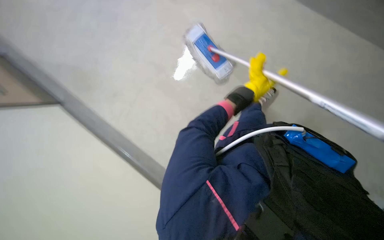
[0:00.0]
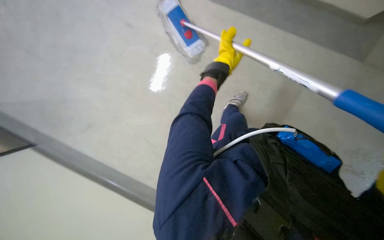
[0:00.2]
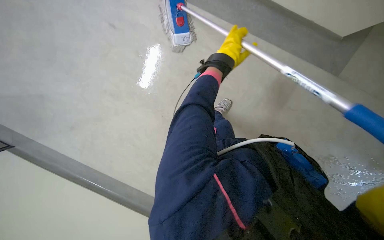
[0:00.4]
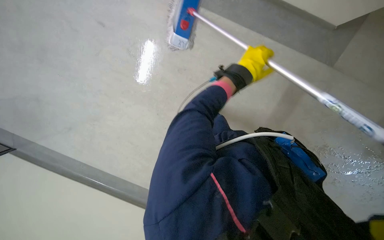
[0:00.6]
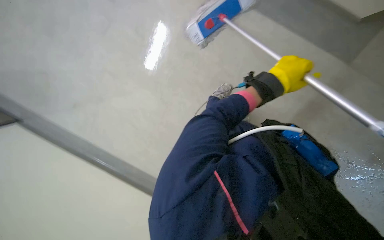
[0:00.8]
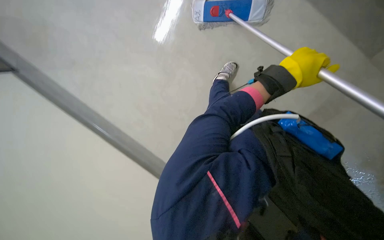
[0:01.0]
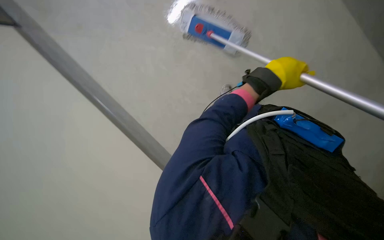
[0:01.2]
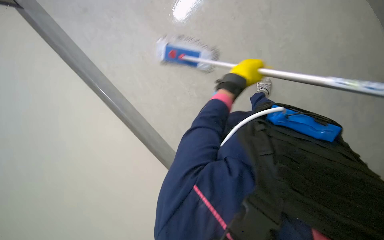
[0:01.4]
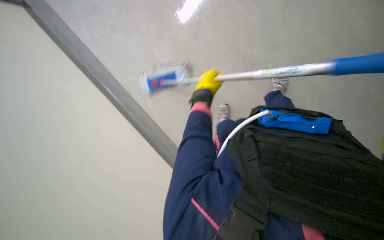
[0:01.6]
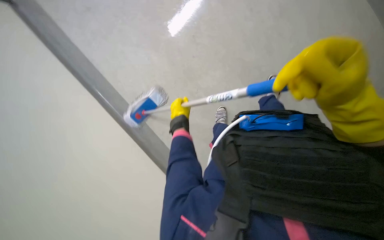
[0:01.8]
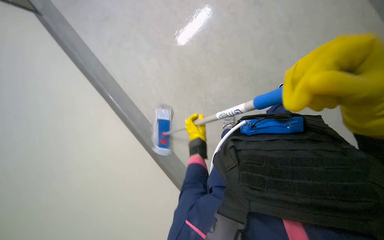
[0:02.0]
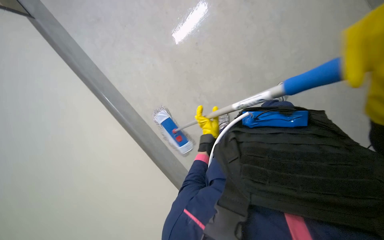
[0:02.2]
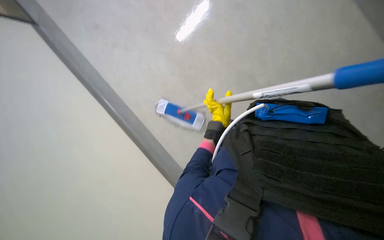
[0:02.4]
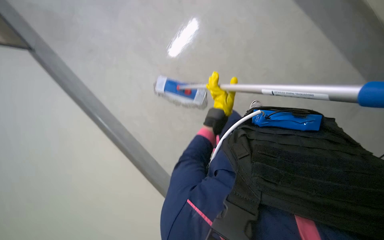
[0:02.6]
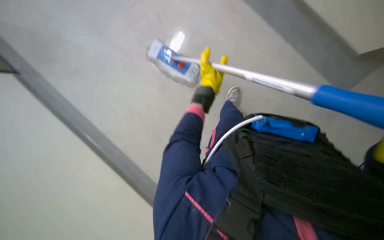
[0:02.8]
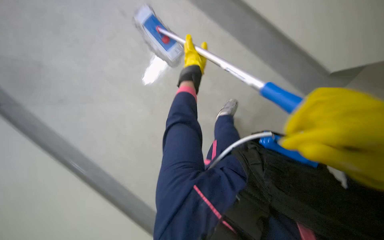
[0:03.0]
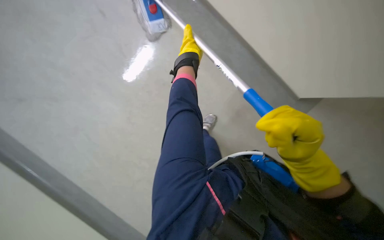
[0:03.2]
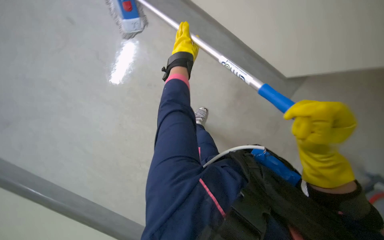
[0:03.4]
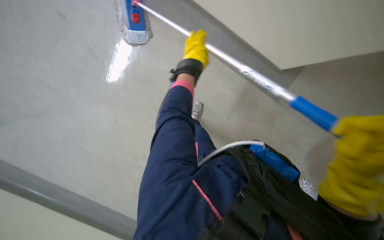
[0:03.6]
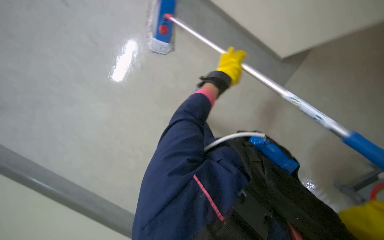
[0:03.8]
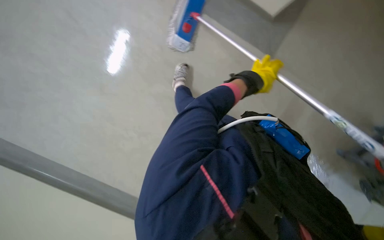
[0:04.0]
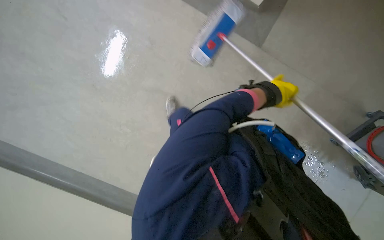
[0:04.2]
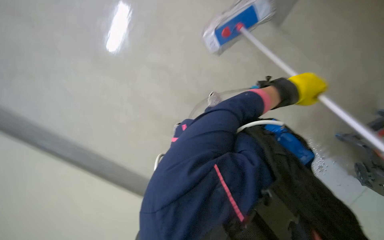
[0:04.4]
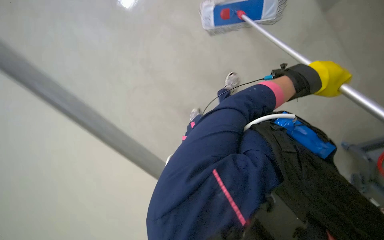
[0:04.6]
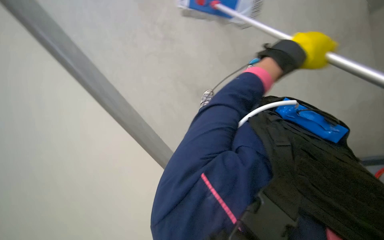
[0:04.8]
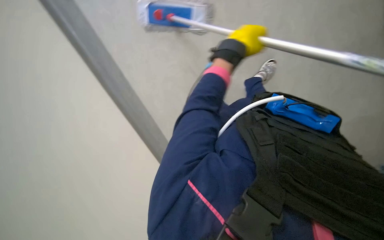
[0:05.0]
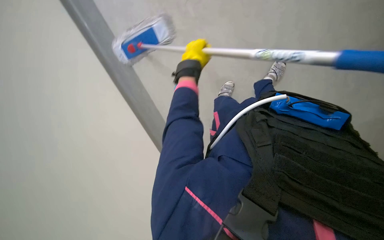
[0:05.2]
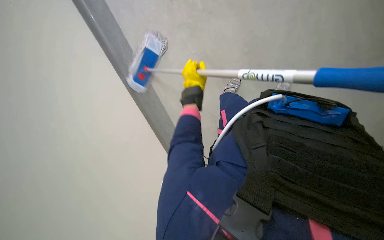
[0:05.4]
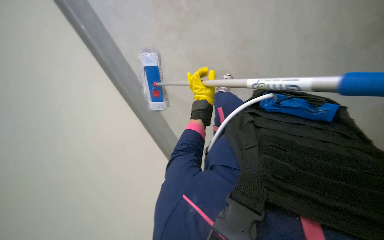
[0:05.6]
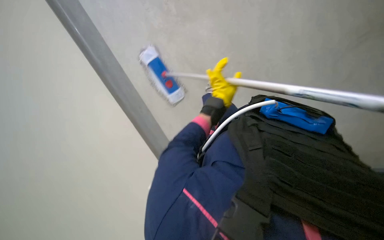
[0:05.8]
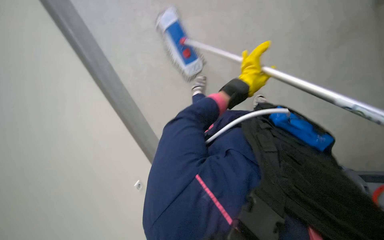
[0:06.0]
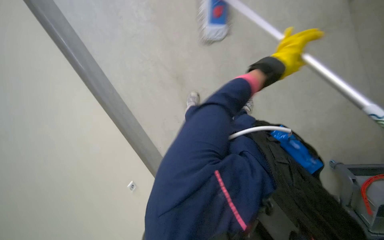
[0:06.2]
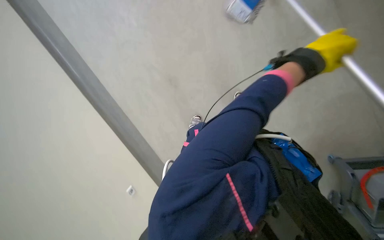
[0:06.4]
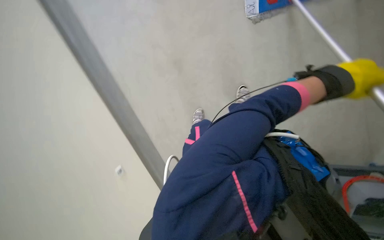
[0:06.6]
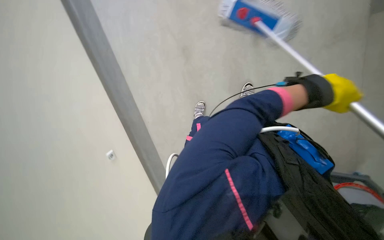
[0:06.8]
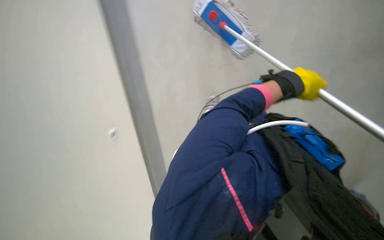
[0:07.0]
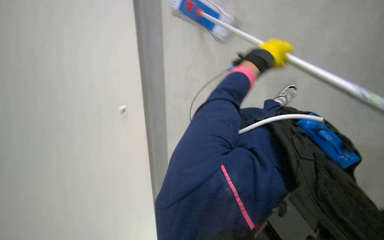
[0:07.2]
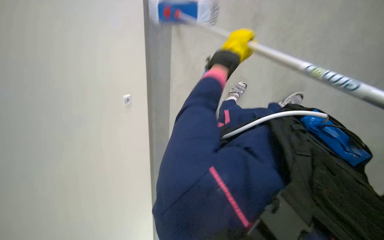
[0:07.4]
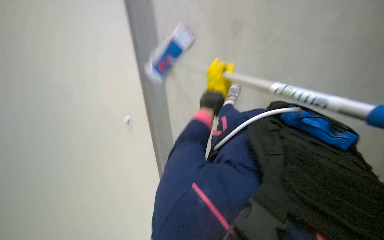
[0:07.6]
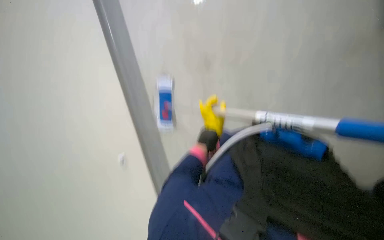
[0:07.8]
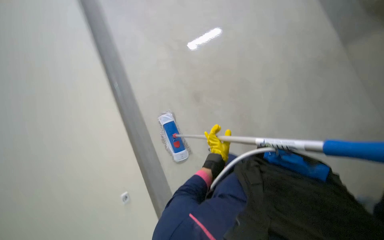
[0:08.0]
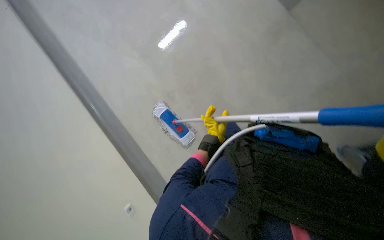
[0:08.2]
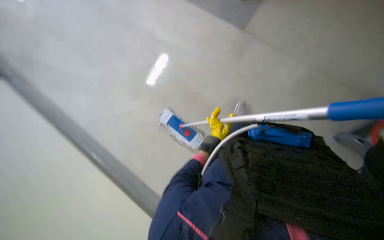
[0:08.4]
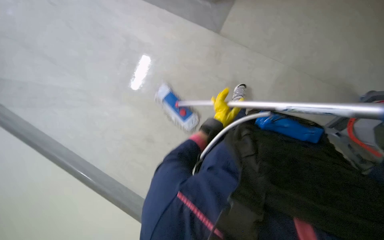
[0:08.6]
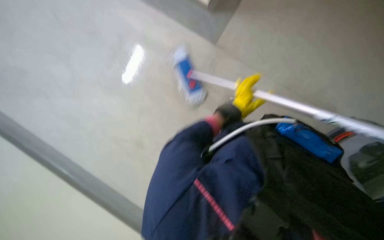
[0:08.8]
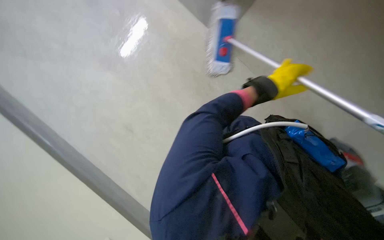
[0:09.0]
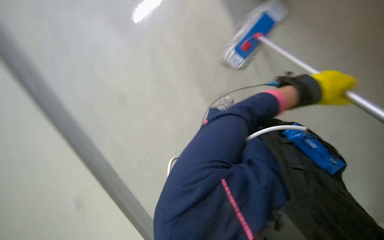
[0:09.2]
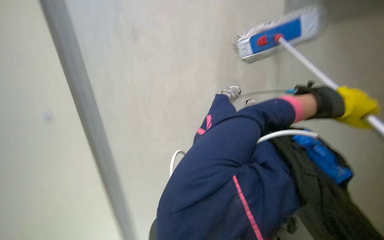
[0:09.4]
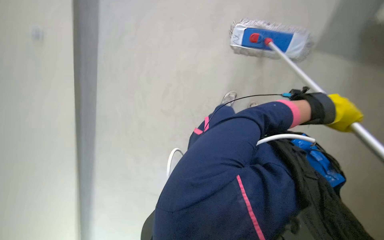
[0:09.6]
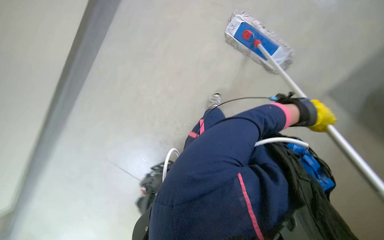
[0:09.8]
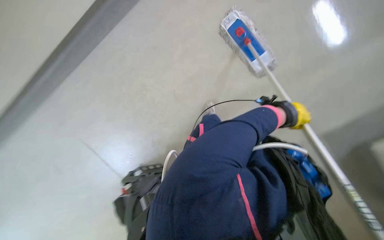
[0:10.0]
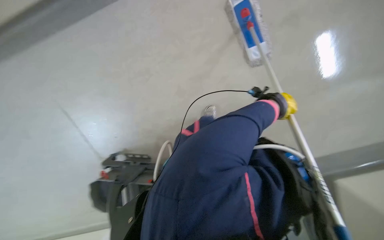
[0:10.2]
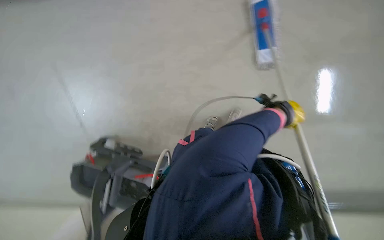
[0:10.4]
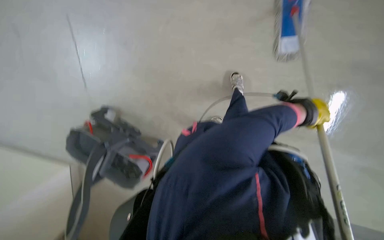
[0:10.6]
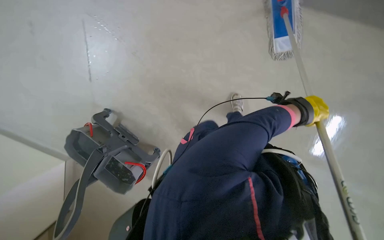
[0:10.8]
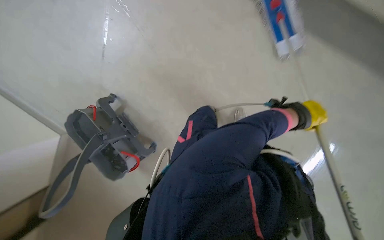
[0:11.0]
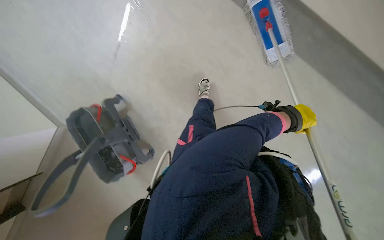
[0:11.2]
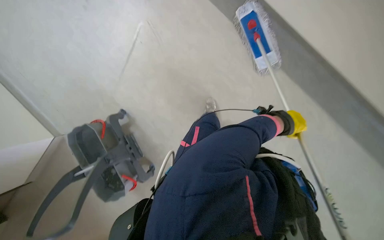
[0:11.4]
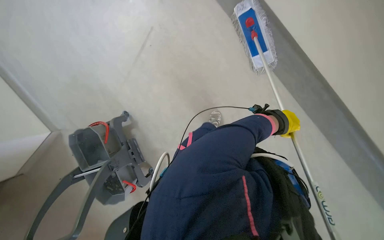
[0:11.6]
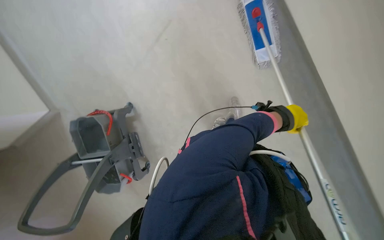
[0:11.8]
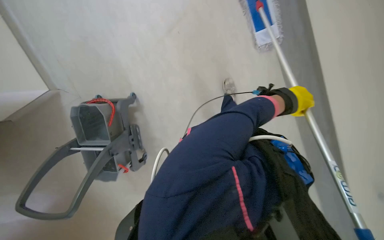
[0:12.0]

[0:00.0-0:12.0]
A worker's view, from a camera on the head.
Job: wiping surfaces.
The whole recording: Mopping the floor. The worker washes the mop then mops the floor with a flat mop.
0:00.0 to 0:01.6: The camera pitches upward, by some 10 degrees. The left hand shifts approximately 20 cm to the left and nearer to the camera.
0:01.6 to 0:03.0: The left hand moves up the picture and farther from the camera, roughly 20 cm.
0:03.0 to 0:04.4: The left hand is displaced to the right and down the picture by about 35 cm.
0:04.4 to 0:06.0: The left hand is displaced to the left by approximately 10 cm.
0:06.0 to 0:07.6: The left hand moves some 25 cm to the right and comes back.
0:09.0 to 0:10.4: The view pans to the right by about 25 degrees.

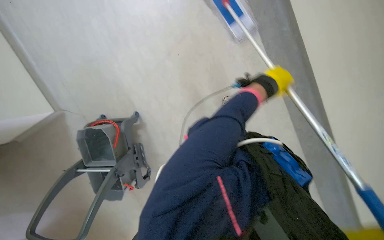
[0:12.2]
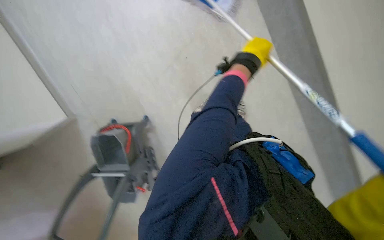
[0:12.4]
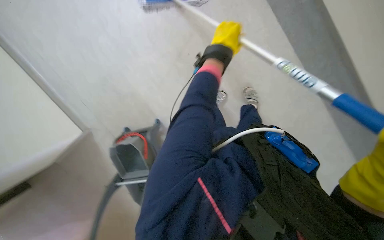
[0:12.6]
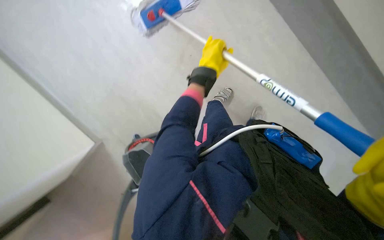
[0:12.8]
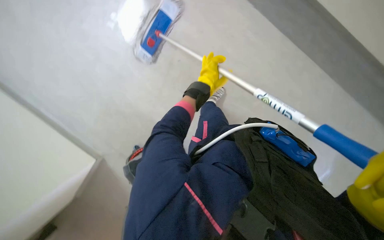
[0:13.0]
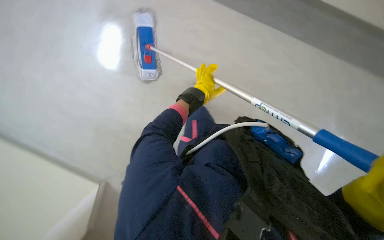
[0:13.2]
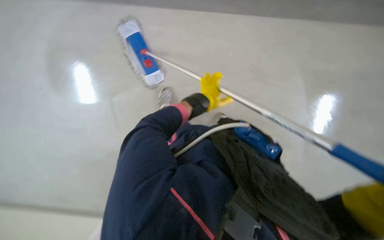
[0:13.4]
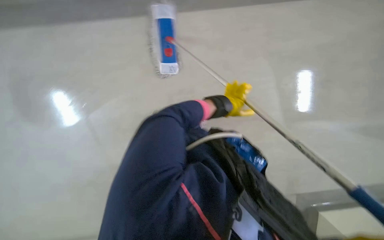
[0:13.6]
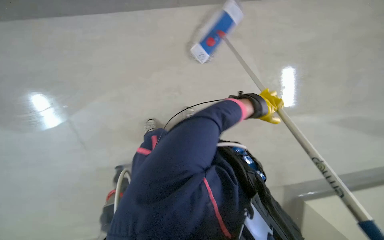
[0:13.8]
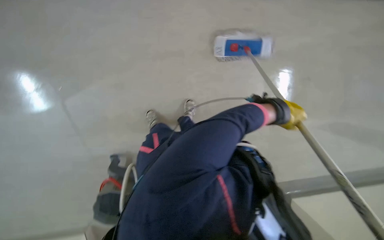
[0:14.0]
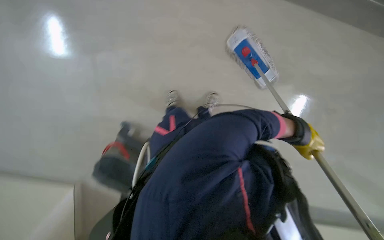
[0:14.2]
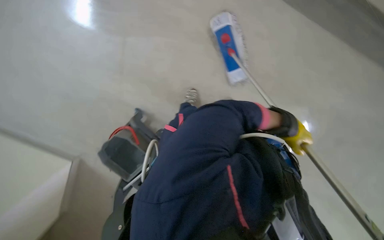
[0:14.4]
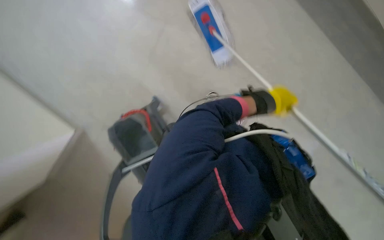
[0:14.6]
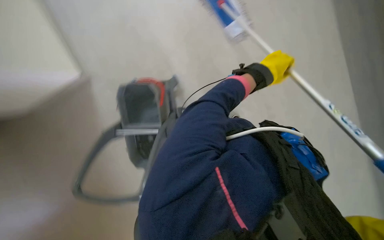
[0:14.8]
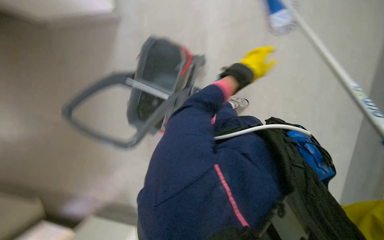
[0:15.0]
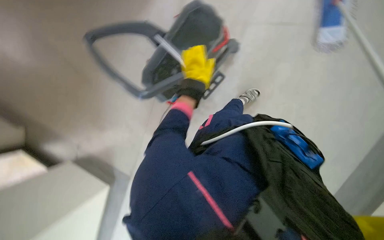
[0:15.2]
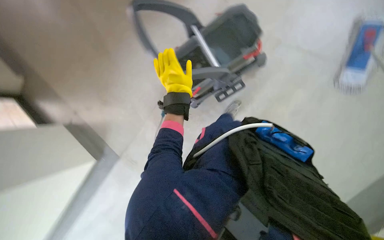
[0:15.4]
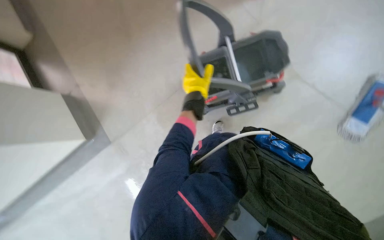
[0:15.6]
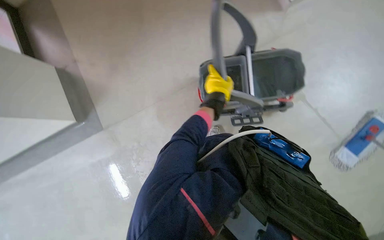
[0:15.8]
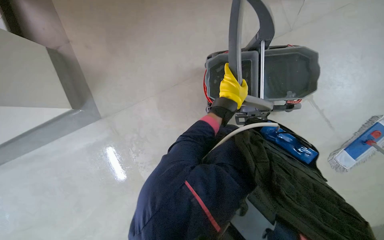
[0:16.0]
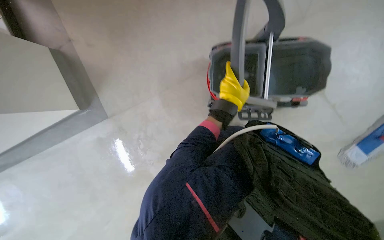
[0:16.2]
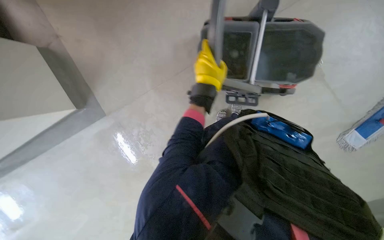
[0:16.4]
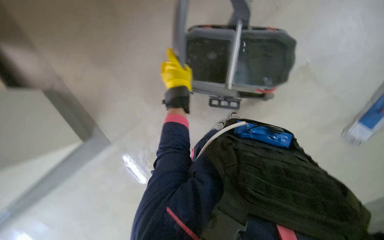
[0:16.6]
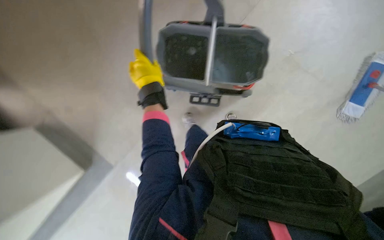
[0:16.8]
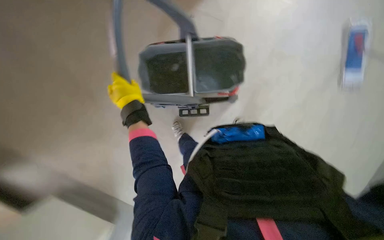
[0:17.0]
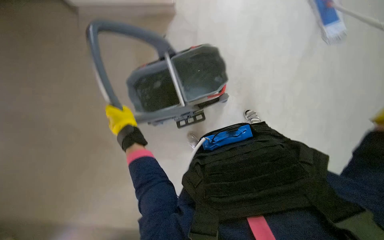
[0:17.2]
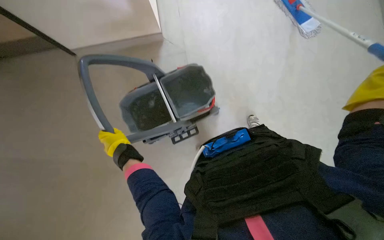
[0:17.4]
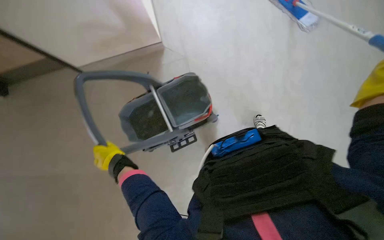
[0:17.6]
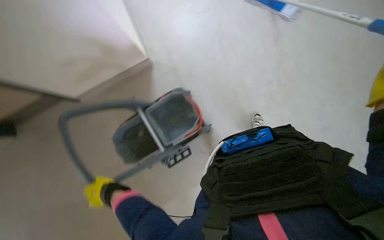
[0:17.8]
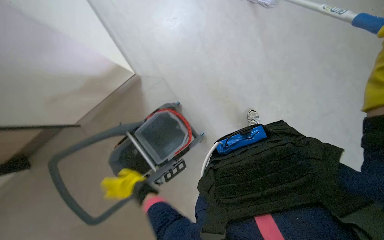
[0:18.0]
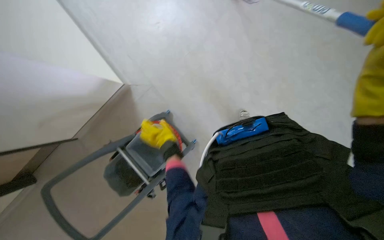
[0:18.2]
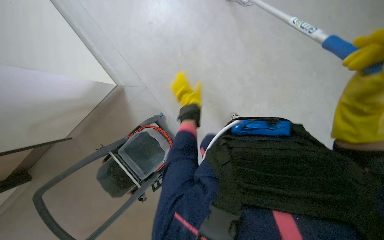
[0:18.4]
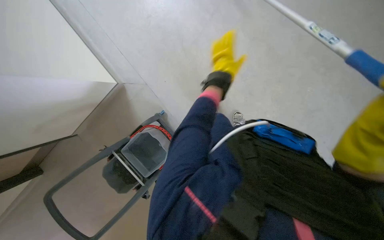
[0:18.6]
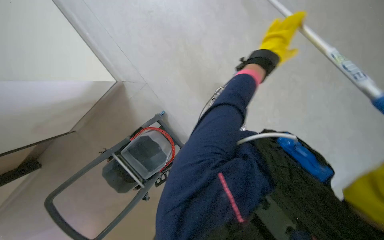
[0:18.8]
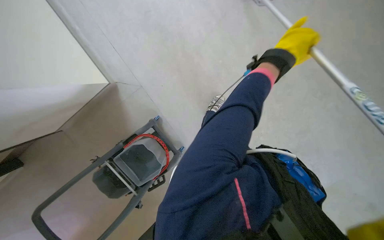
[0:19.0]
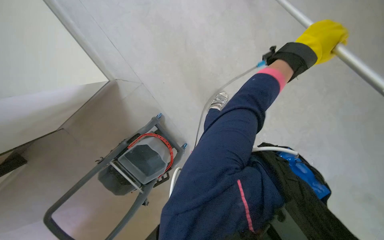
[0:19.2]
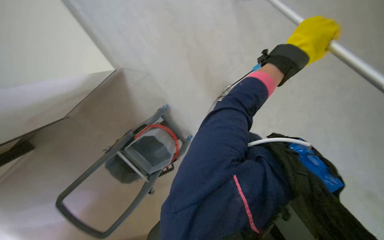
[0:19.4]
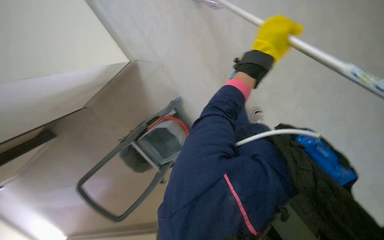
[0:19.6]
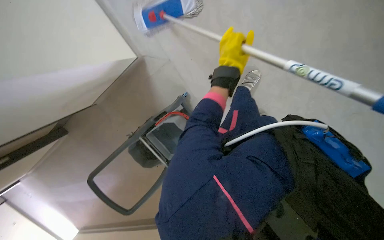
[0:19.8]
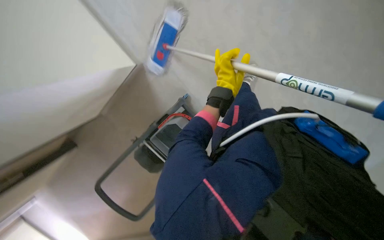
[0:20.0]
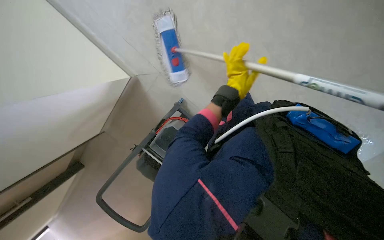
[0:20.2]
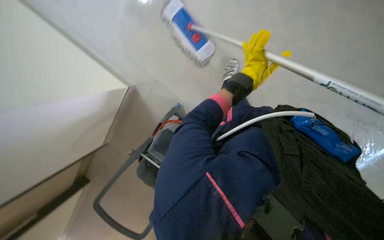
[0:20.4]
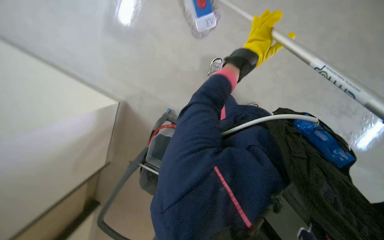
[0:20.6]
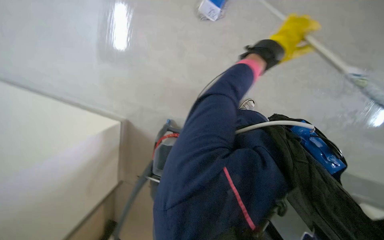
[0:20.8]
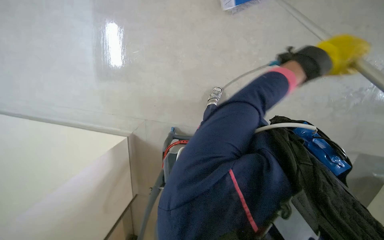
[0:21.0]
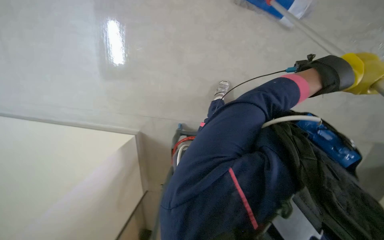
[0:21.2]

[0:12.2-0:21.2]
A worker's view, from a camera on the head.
Job: wiping surfaces.
The whole recording: Mopping the floor. The worker washes the mop then mops the floor with a flat mop.
0:13.8 to 0:15.2: The view tips downward by approximately 15 degrees.
0:15.2 to 0:16.6: The scene turns roughly 35 degrees clockwise in the picture.
0:16.6 to 0:18.2: The wearer looks some 20 degrees further upward. Everything in view rotates approximately 40 degrees counterclockwise.
0:18.2 to 0:19.8: The wearer looks some 15 degrees further downward. The left hand moves up the picture, roughly 40 cm.
